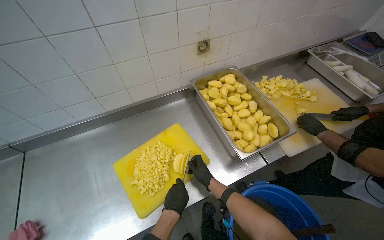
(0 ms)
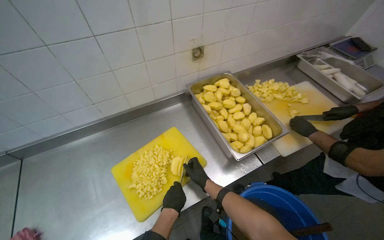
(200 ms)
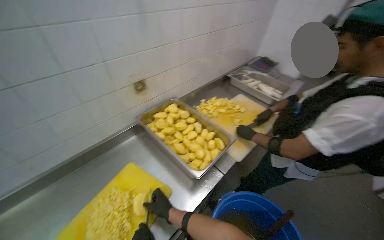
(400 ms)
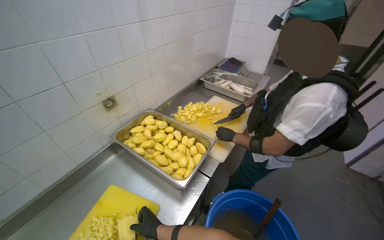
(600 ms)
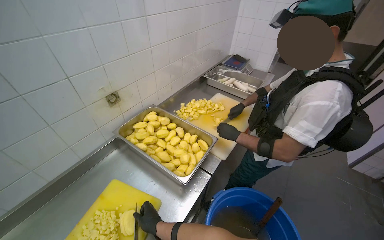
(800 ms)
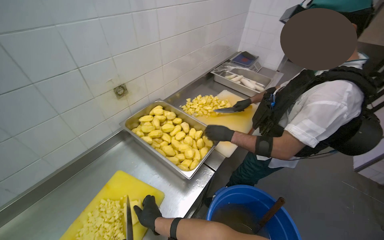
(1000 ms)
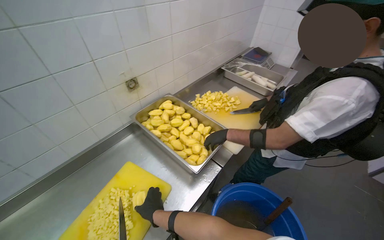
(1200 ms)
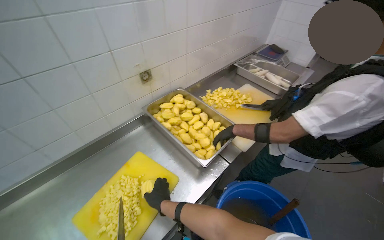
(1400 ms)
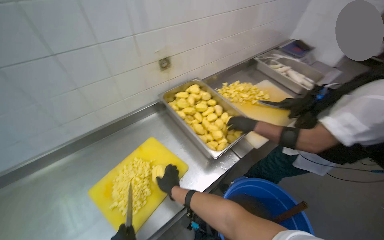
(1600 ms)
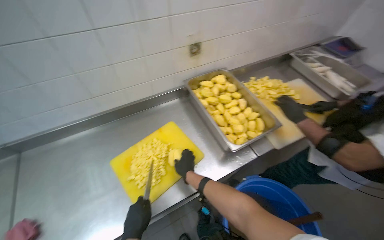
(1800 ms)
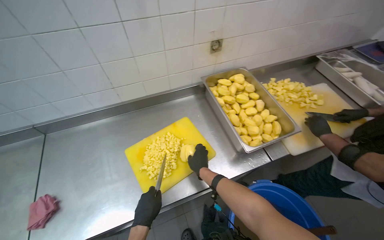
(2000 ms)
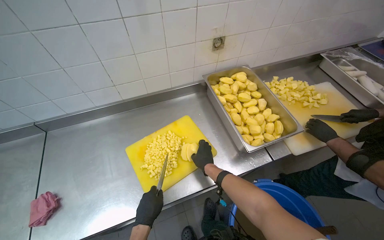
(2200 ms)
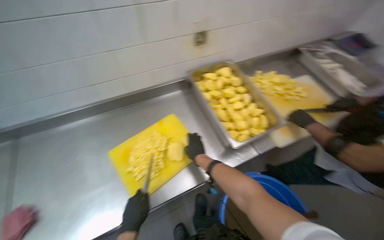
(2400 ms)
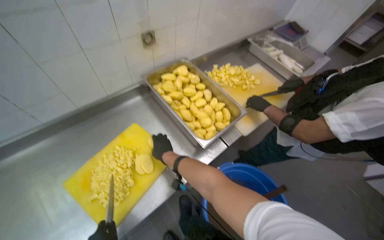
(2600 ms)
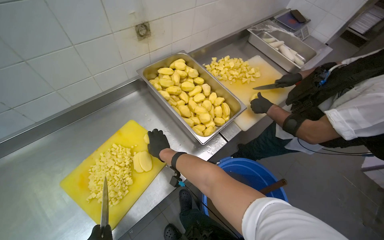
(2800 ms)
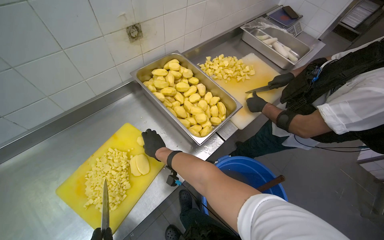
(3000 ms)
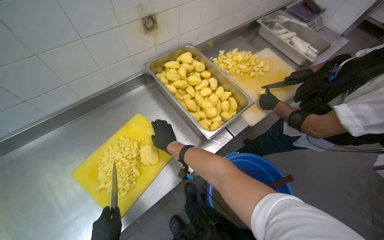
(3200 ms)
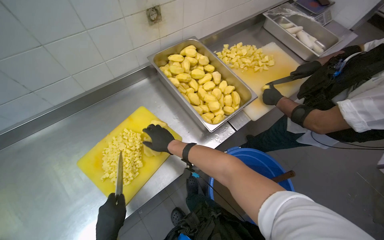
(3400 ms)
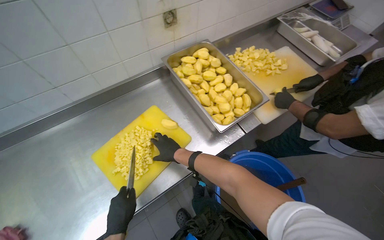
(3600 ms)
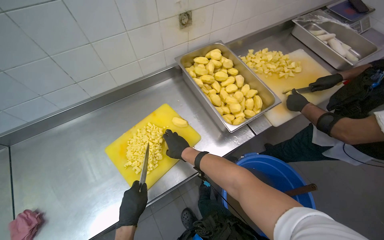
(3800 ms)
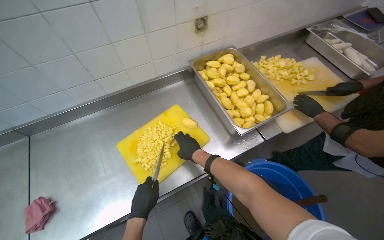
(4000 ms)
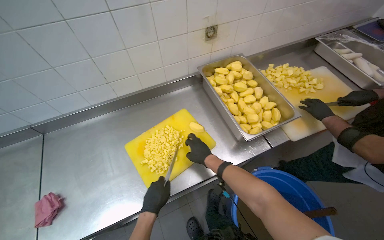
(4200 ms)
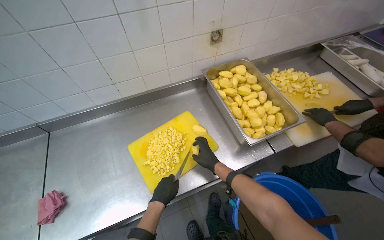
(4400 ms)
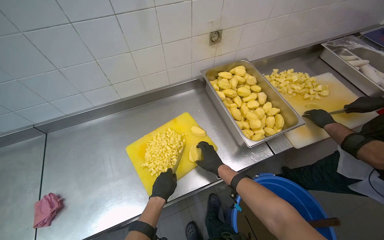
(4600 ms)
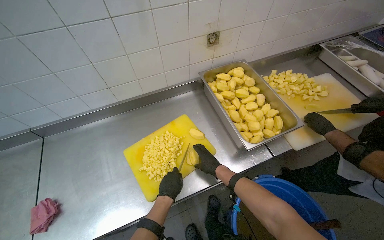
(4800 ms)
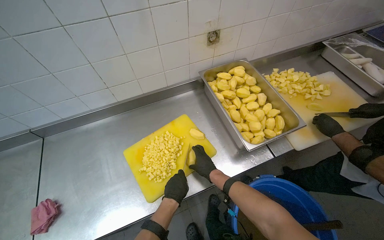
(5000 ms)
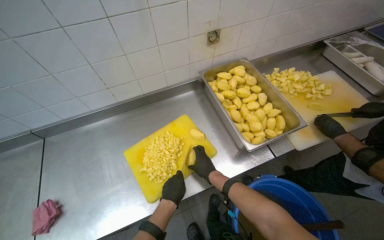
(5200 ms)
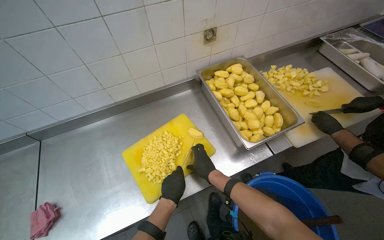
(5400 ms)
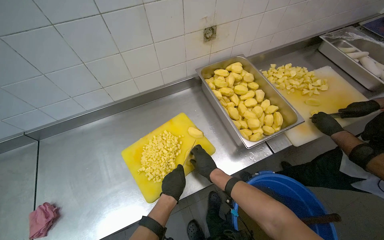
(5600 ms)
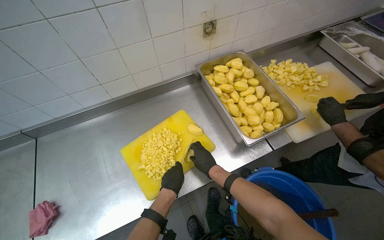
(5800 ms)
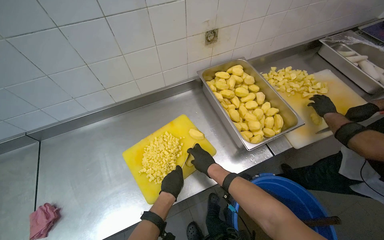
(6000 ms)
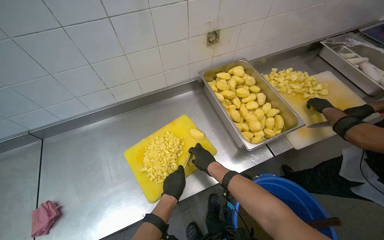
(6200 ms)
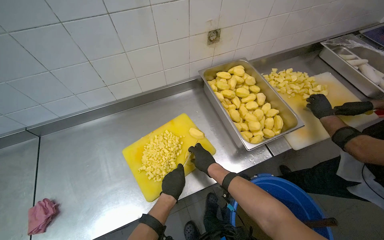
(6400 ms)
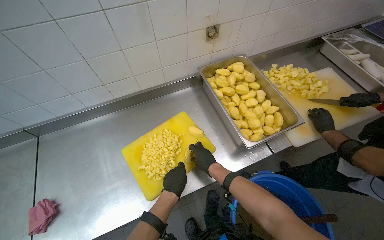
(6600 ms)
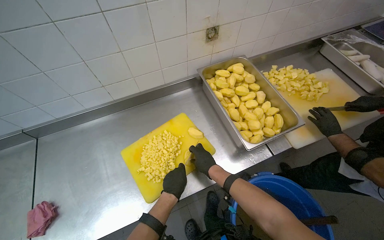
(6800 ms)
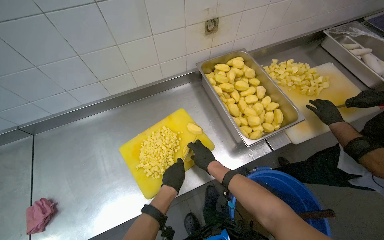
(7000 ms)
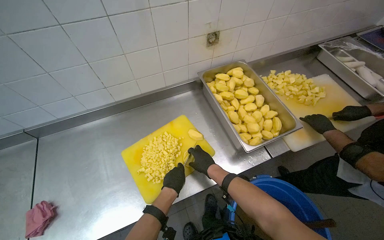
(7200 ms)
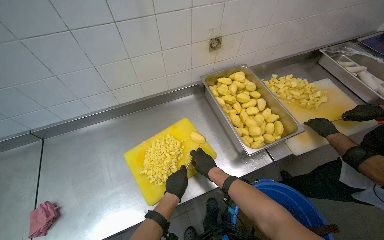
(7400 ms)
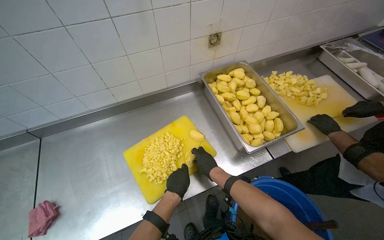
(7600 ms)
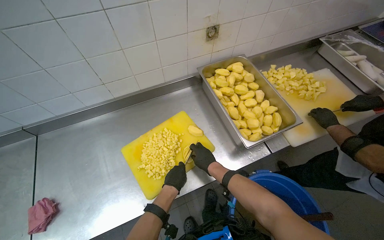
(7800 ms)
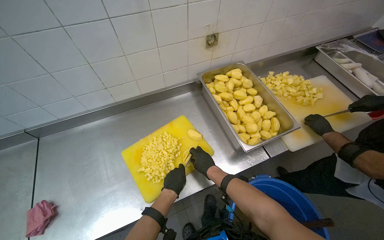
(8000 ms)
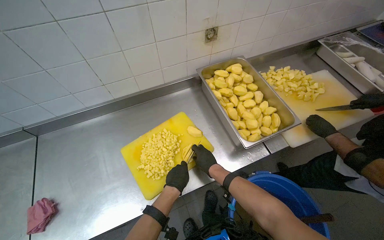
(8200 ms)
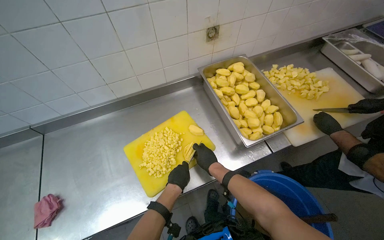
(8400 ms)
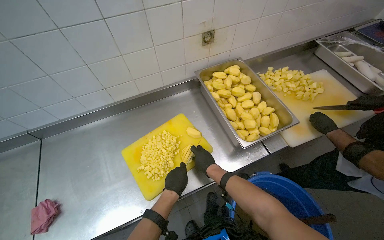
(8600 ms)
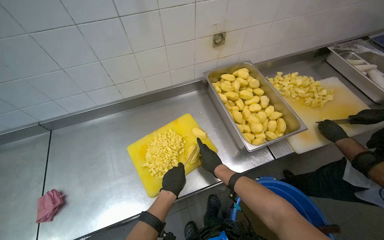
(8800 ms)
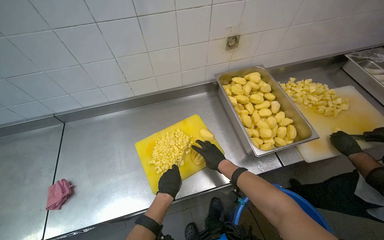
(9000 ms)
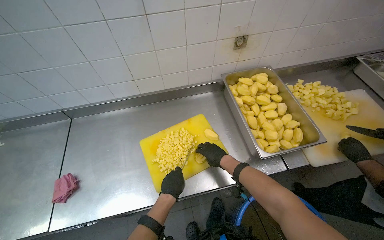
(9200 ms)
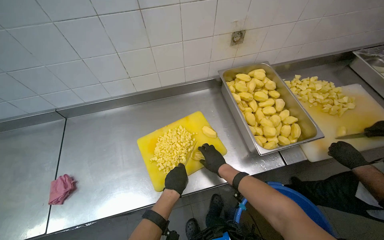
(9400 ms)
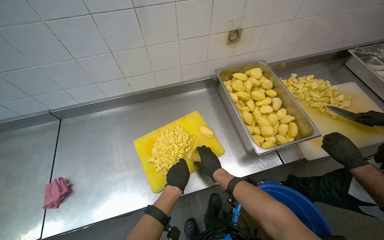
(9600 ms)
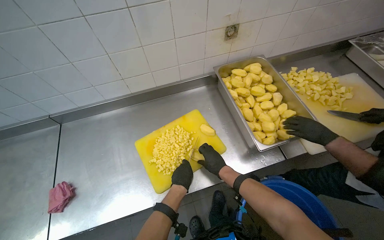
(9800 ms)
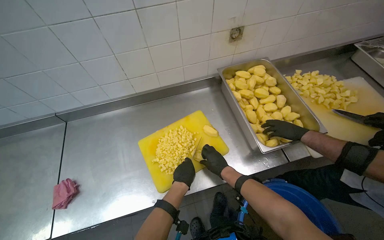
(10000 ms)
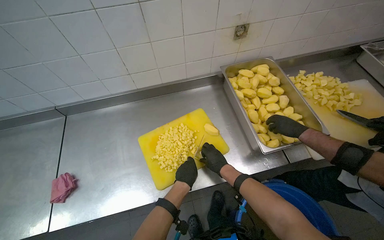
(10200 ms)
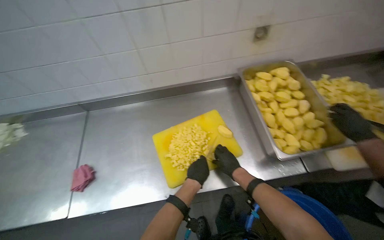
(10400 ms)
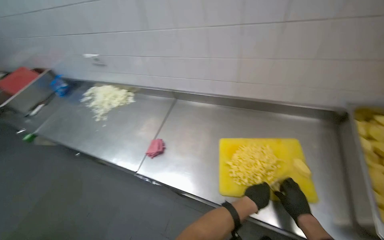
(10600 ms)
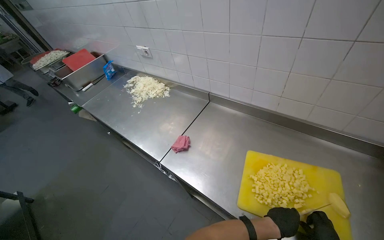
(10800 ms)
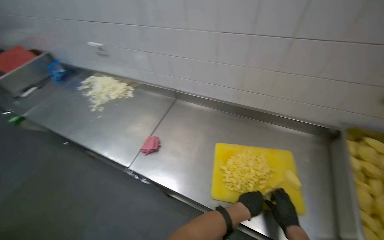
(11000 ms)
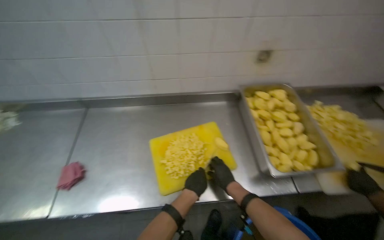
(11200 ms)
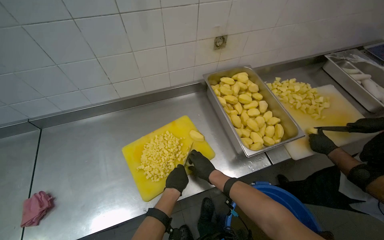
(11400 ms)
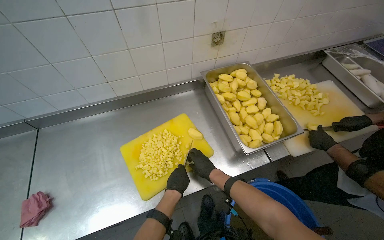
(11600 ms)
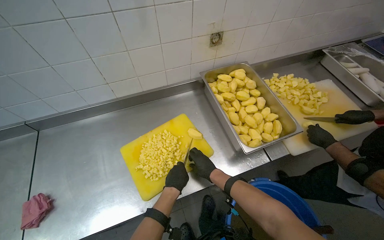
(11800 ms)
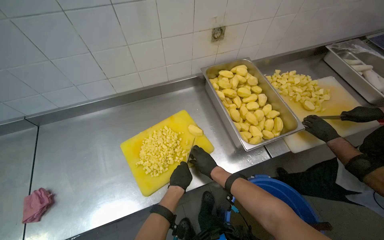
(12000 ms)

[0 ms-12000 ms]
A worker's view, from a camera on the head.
Job: preparing food.
The whole recording: Chopping potatoes into cubes. The worker chops peeled potatoes into small cubes on a yellow cutting board.
1600 ms to 3000 ms: The right hand moves up the picture, about 10 cm.
3000 ms to 4400 ms: The head rotates roughly 20 degrees to the left.
4400 ms to 10400 ms: The hands make small movements and keep their place.

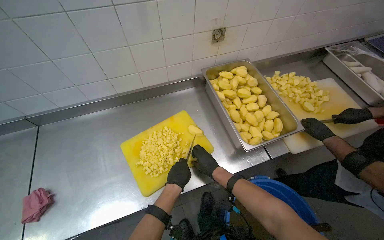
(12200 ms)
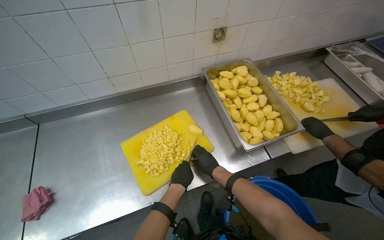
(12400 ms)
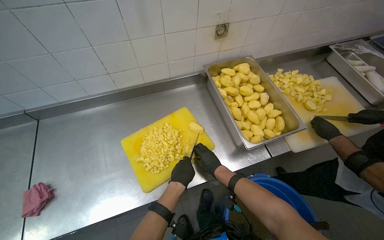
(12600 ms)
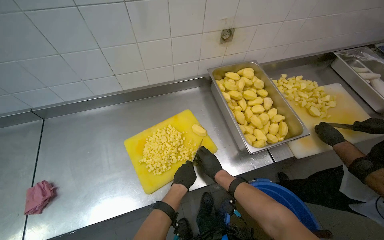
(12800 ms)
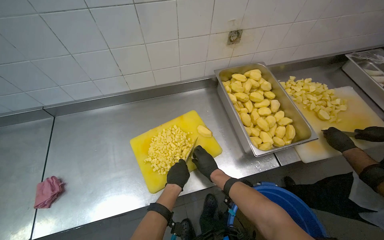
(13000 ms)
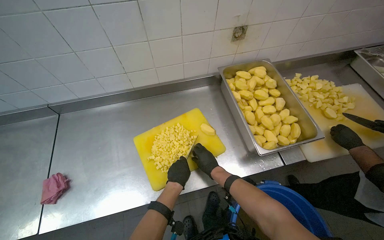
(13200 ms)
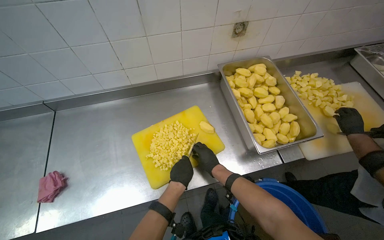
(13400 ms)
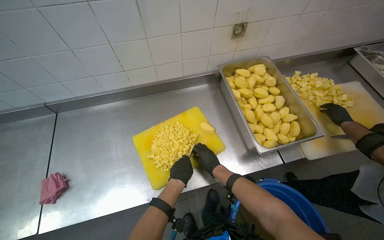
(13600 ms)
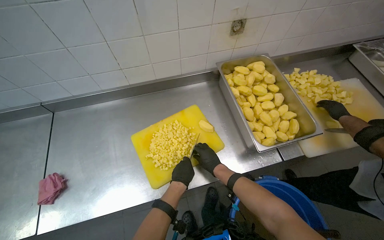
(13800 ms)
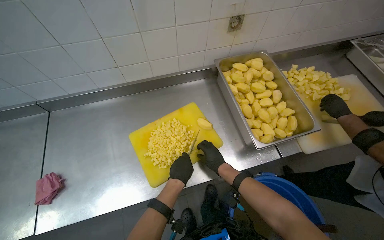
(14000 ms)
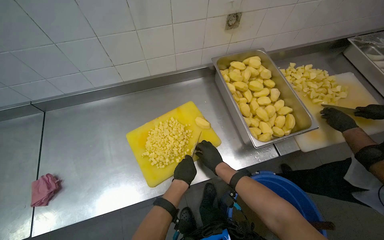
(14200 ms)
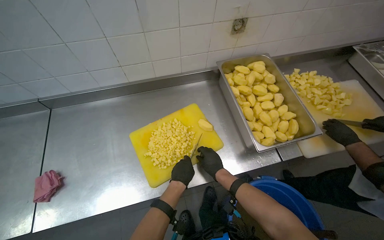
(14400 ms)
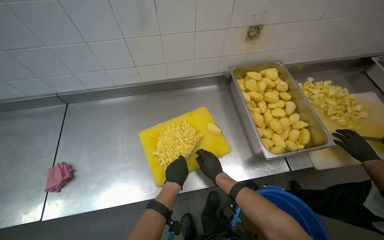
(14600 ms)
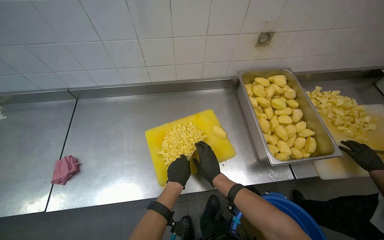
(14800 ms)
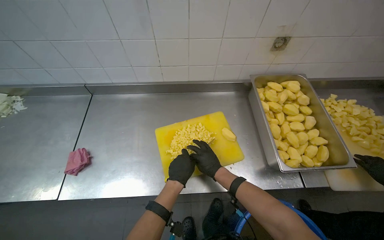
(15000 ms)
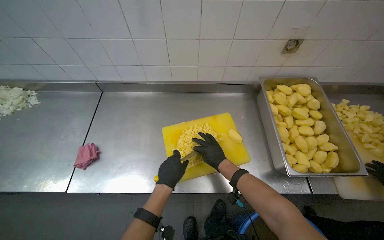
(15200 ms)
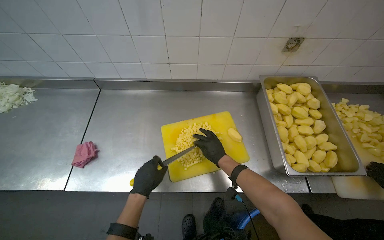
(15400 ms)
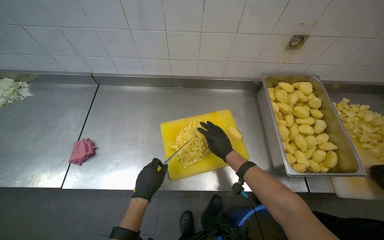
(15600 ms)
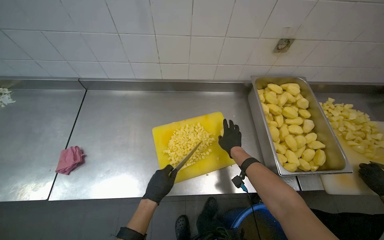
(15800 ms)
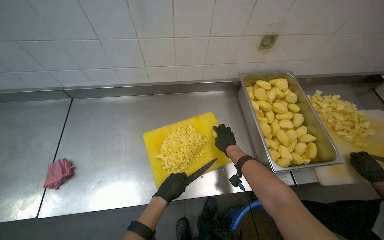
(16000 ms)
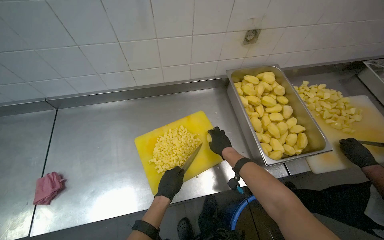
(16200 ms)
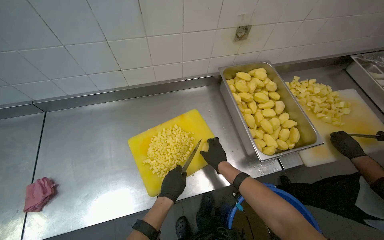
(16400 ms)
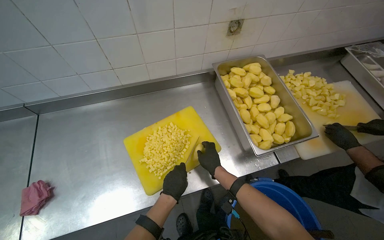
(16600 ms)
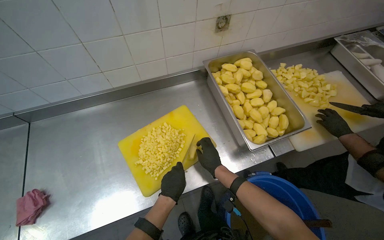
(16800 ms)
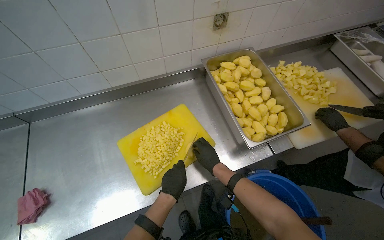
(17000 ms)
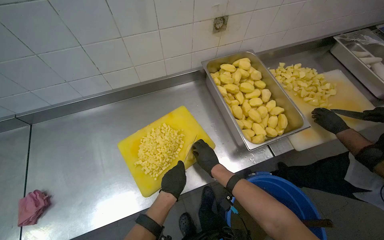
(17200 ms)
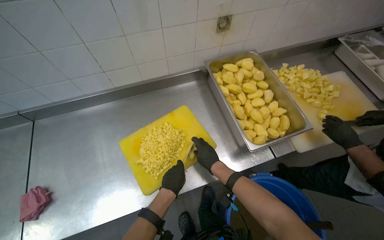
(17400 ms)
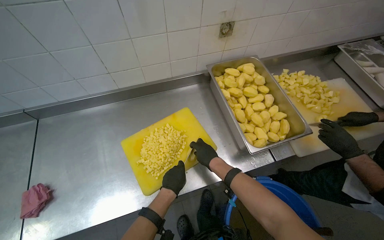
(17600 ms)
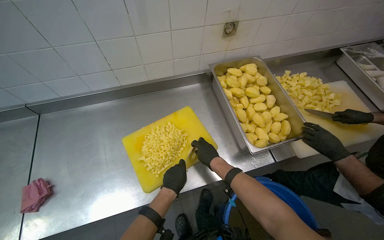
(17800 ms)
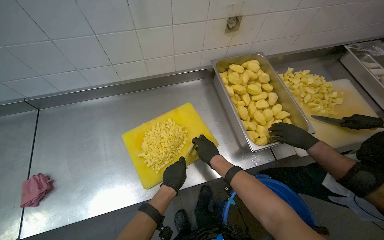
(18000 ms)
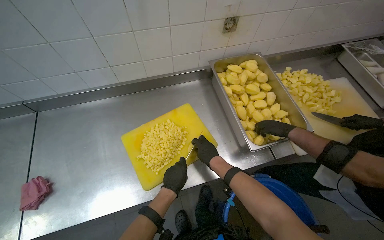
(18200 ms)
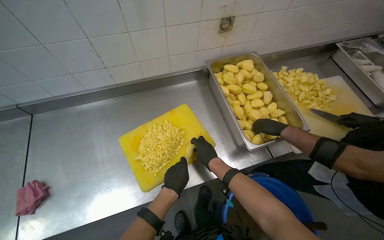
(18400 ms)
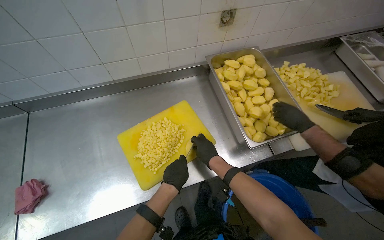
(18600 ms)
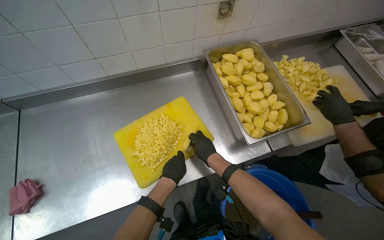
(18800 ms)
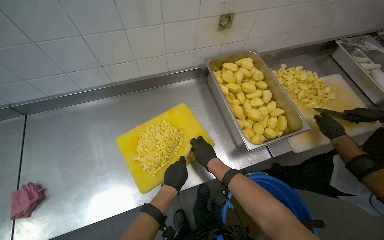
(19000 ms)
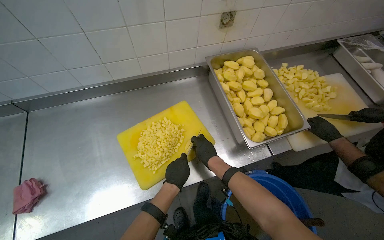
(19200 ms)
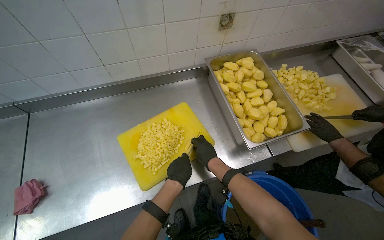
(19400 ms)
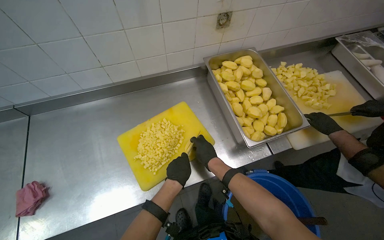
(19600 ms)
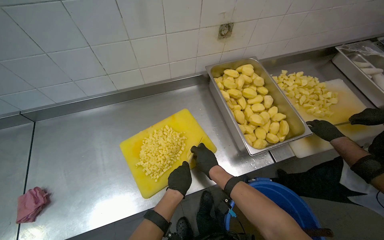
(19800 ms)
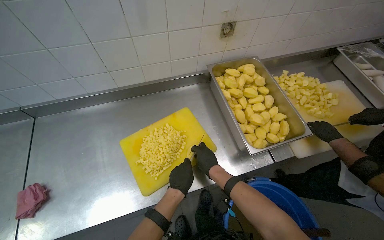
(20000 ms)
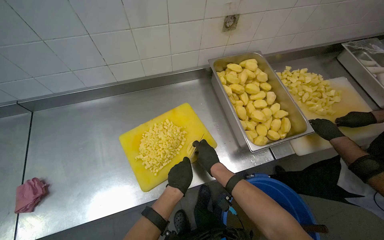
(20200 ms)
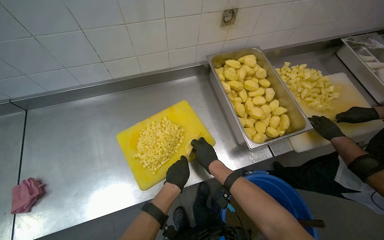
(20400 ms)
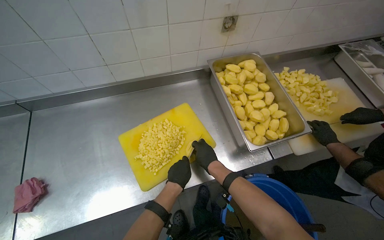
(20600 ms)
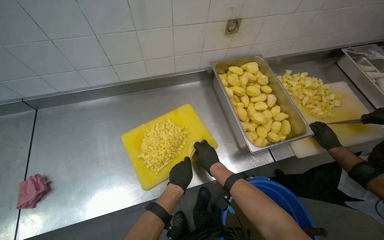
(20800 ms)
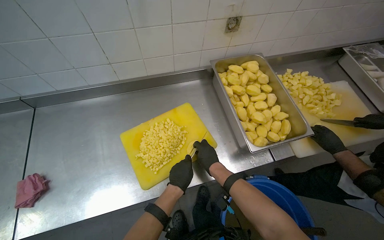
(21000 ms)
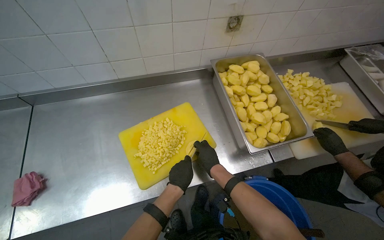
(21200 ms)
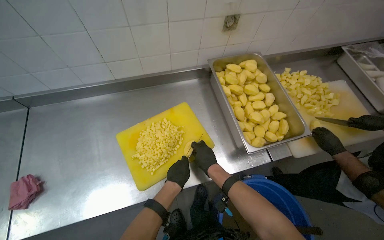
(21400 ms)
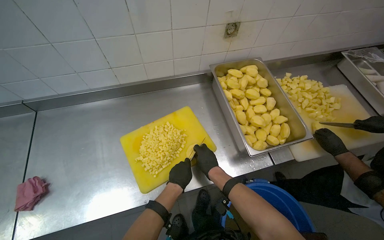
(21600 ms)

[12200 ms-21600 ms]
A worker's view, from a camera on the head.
Job: preparing food.
The whole recording: Chopping potatoes into cubes. The worker chops peeled potatoes into small cubes on a yellow cutting board.
12200 ms to 13800 ms: The hands work in one place, with small movements.
13800 ms to 15400 ms: The left hand moves to the left, some 20 cm.
15400 ms to 17000 ms: The left hand shifts roughly 20 cm to the right.
17000 ms to 21600 ms: The hands make small movements and keep their place.
